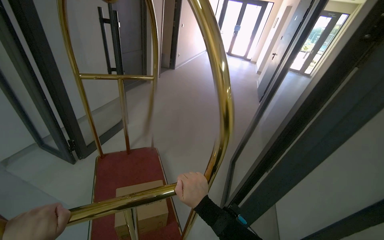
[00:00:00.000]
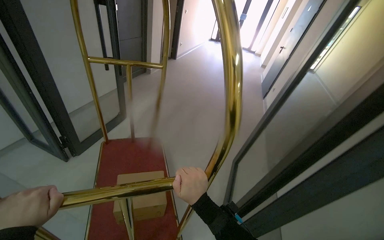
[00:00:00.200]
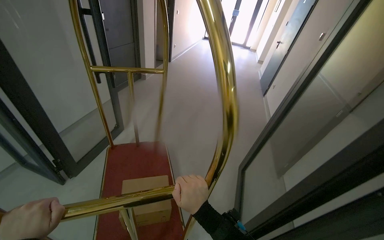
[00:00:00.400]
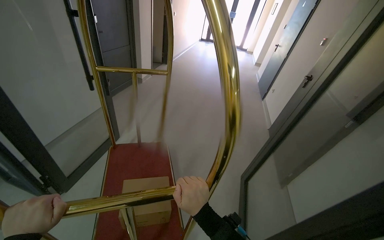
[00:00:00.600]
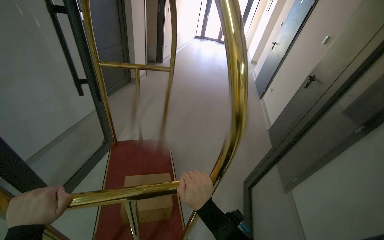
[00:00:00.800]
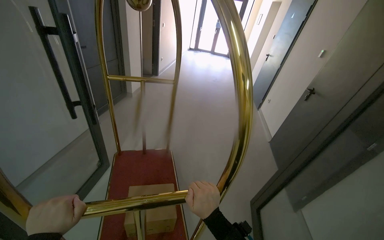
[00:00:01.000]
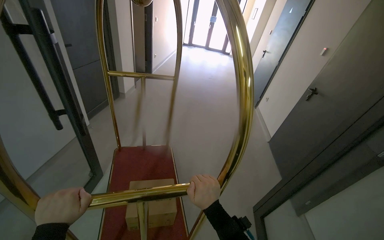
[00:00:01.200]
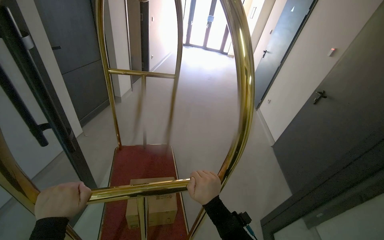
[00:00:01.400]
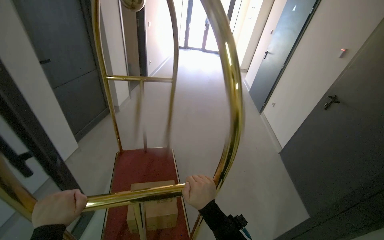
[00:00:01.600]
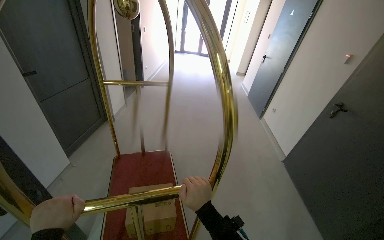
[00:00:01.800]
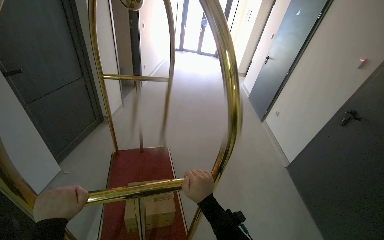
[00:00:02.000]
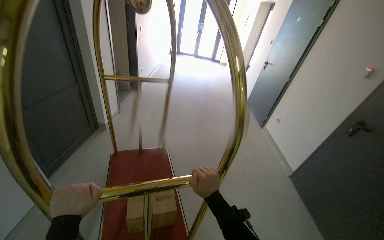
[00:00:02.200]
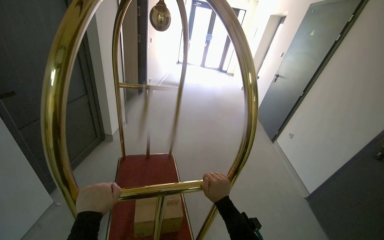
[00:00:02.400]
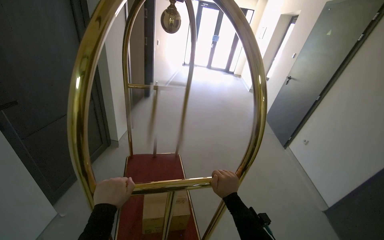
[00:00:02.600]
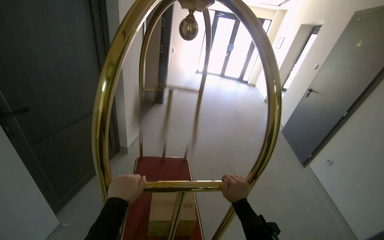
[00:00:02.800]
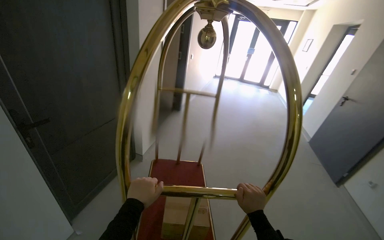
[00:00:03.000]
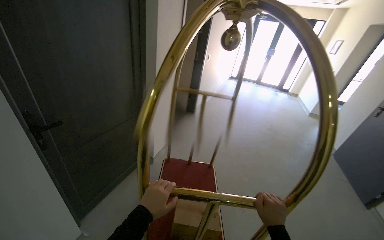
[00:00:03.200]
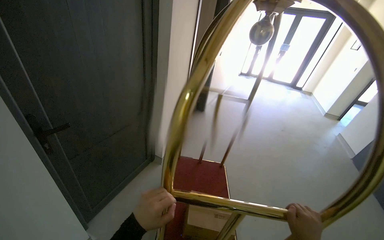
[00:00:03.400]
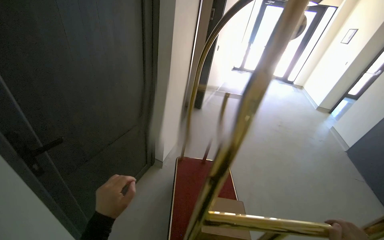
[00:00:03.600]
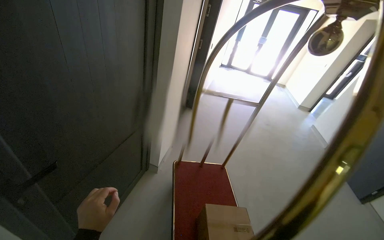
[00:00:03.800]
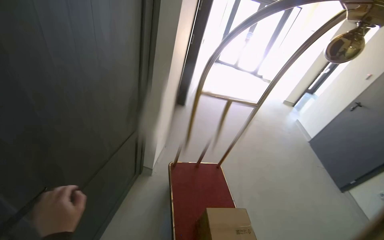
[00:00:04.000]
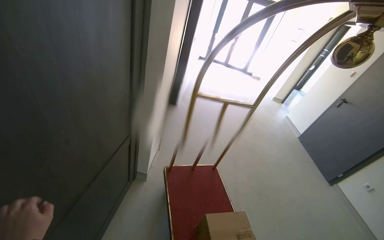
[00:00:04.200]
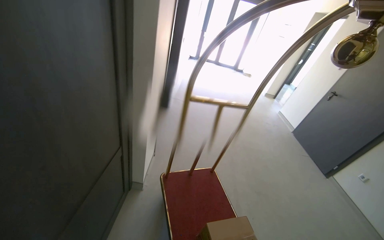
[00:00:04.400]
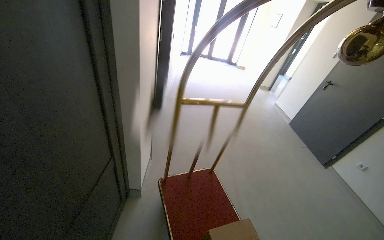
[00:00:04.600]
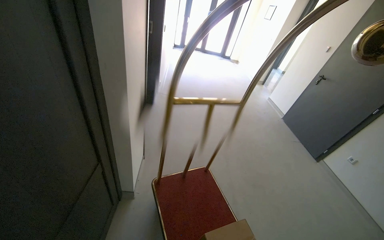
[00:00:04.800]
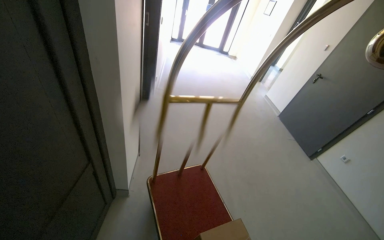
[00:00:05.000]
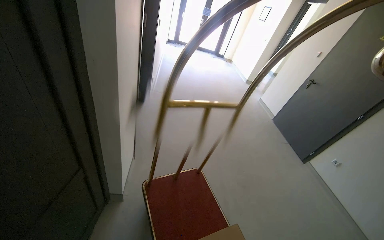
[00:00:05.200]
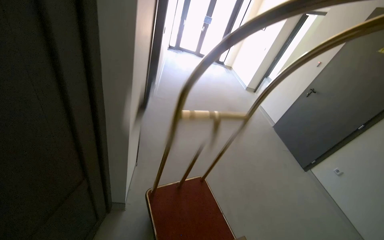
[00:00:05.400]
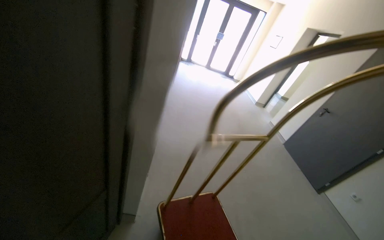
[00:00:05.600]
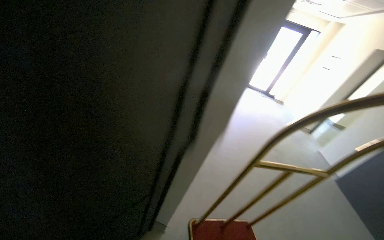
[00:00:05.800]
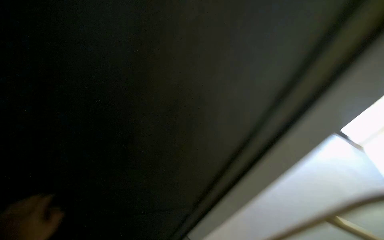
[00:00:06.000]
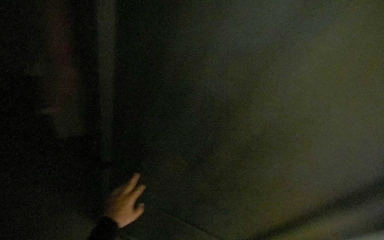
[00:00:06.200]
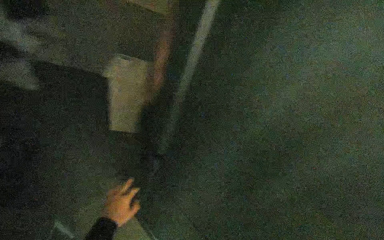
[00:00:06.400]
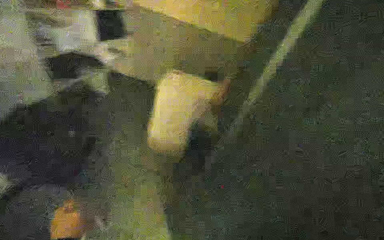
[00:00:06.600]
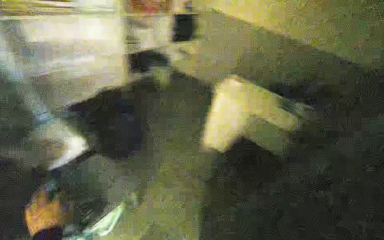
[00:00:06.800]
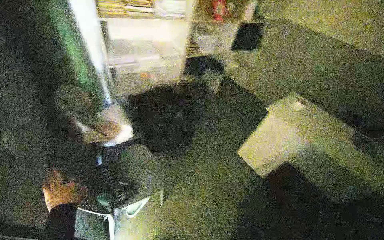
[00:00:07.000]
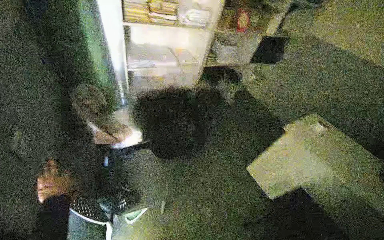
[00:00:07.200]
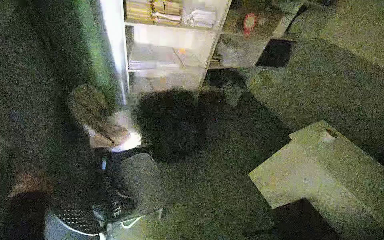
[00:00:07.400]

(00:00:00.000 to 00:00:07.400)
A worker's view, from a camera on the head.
Job: organizing items.
The whole recording: Pushing luggage cart with box. The worker pushes a luggage cart with a box on it along an outdoor path and into a building.
00:00:00.000 - 00:00:01.400: The head travels some 1 m.
00:00:01.400 - 00:00:03.000: The camera is carried approximately 90 cm.
00:00:03.000 - 00:00:04.400: The wearer moves roughly 60 cm.
00:00:04.400 - 00:00:06.000: The camera travels some 40 cm. The head turns to the left by approximately 20 degrees.
00:00:06.000 - 00:00:07.400: The head turns to the left by some 15 degrees.

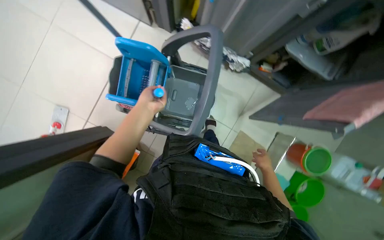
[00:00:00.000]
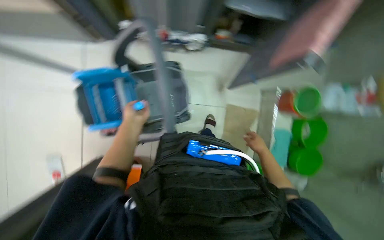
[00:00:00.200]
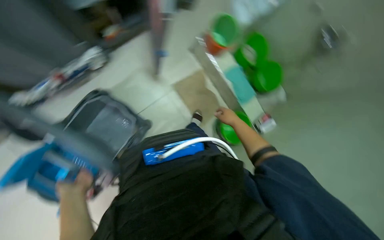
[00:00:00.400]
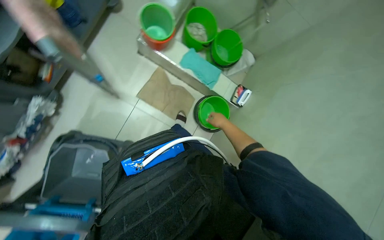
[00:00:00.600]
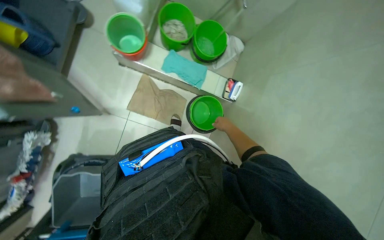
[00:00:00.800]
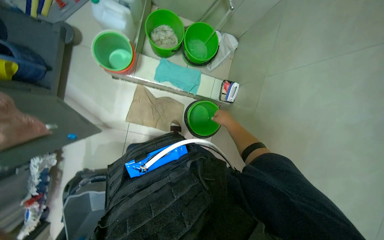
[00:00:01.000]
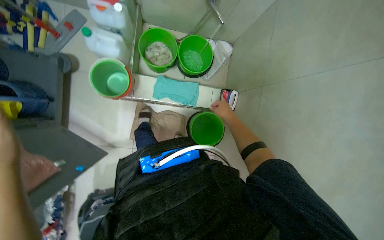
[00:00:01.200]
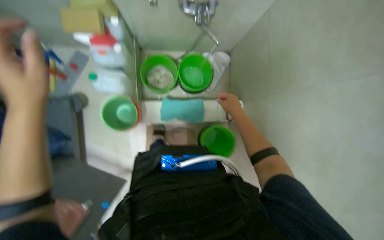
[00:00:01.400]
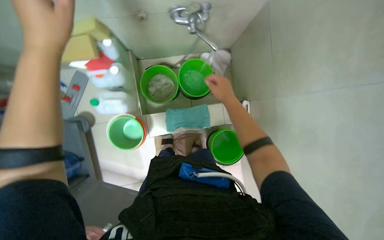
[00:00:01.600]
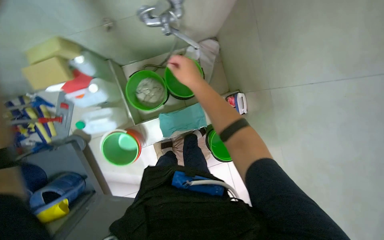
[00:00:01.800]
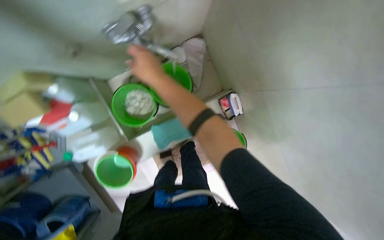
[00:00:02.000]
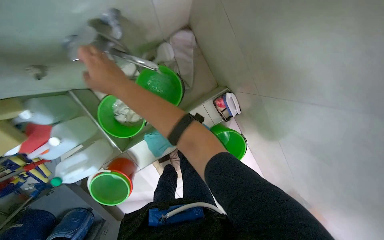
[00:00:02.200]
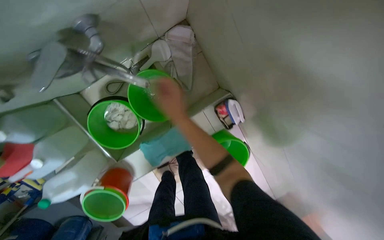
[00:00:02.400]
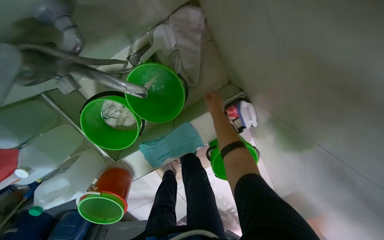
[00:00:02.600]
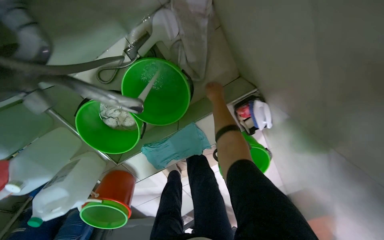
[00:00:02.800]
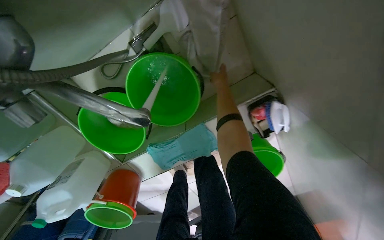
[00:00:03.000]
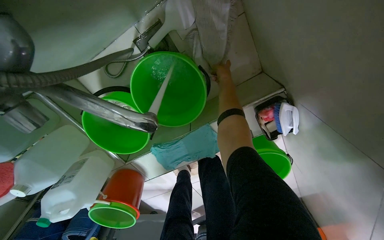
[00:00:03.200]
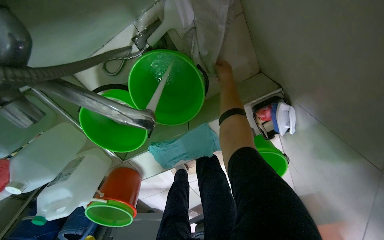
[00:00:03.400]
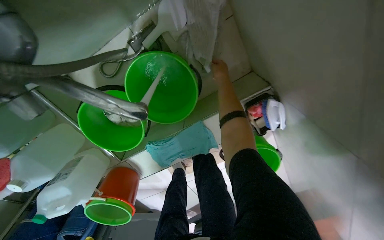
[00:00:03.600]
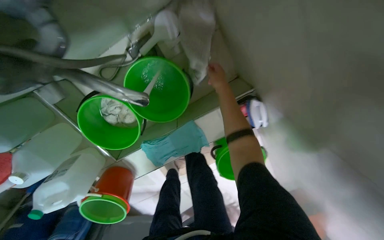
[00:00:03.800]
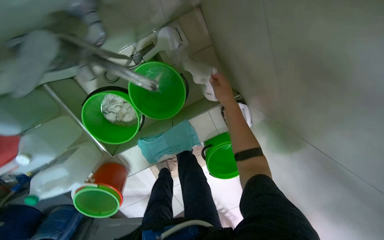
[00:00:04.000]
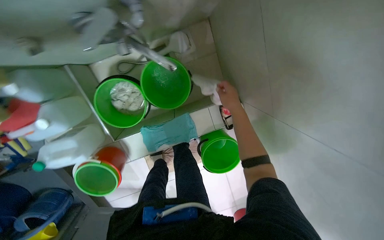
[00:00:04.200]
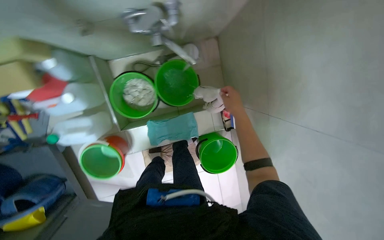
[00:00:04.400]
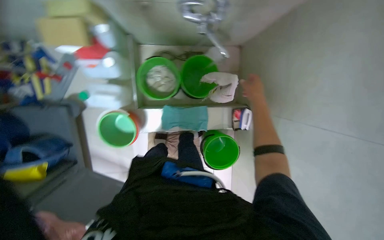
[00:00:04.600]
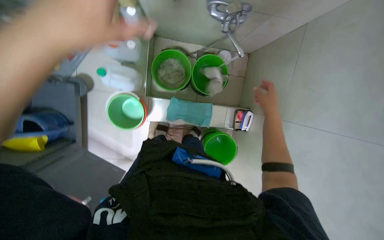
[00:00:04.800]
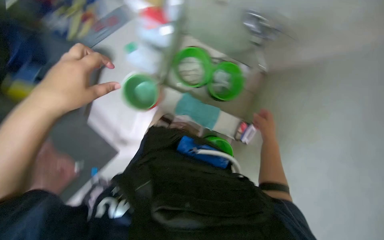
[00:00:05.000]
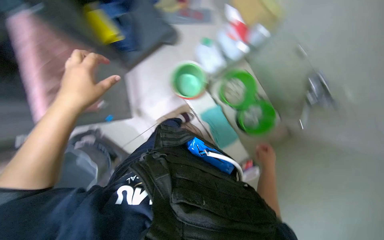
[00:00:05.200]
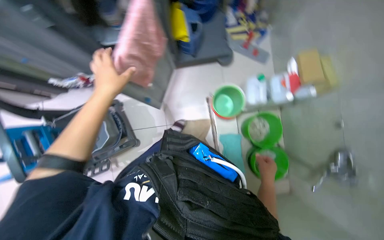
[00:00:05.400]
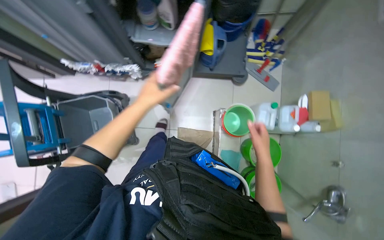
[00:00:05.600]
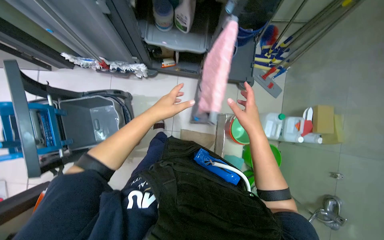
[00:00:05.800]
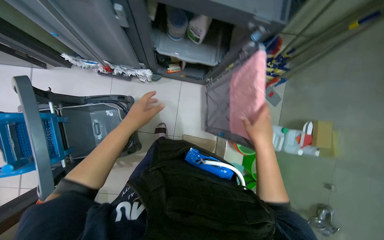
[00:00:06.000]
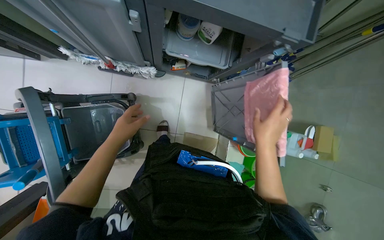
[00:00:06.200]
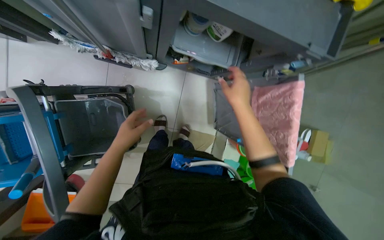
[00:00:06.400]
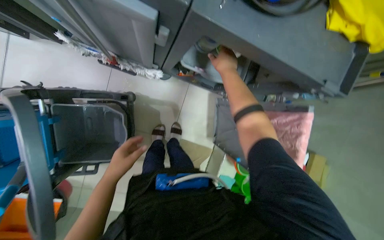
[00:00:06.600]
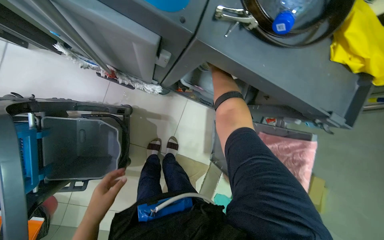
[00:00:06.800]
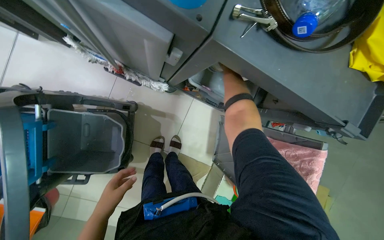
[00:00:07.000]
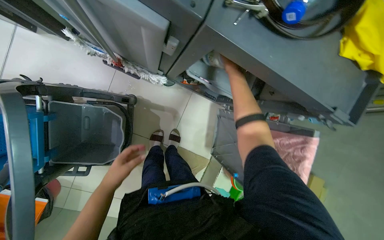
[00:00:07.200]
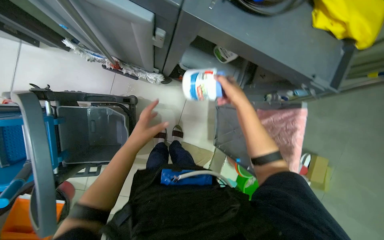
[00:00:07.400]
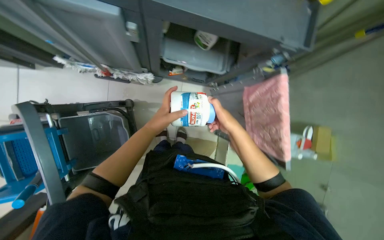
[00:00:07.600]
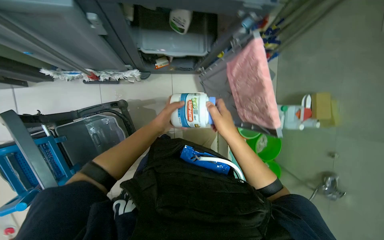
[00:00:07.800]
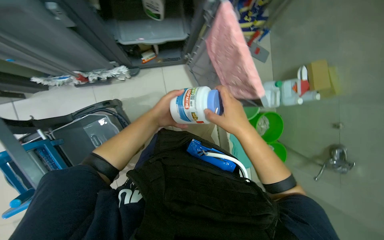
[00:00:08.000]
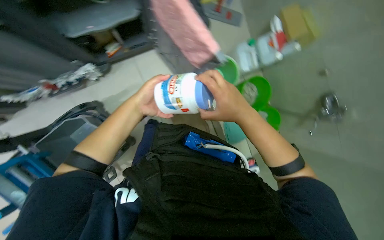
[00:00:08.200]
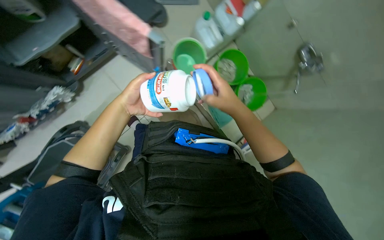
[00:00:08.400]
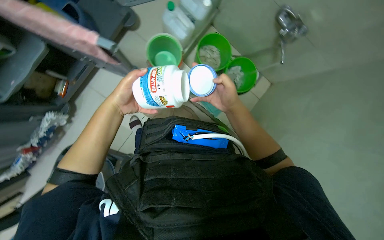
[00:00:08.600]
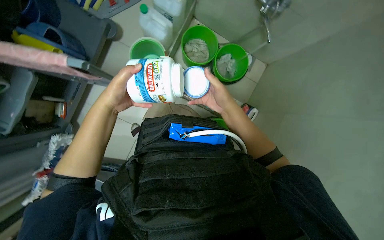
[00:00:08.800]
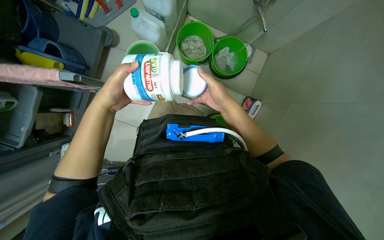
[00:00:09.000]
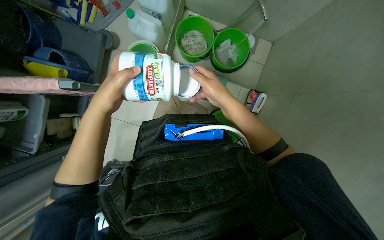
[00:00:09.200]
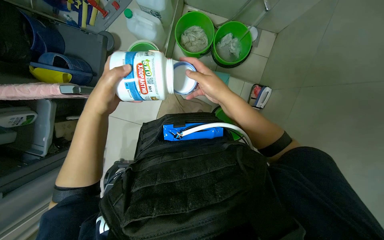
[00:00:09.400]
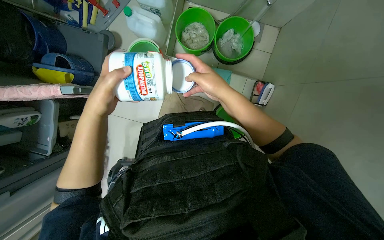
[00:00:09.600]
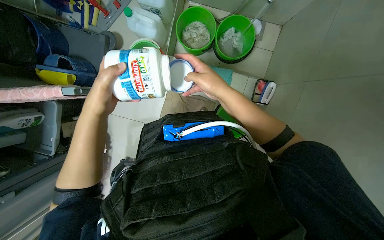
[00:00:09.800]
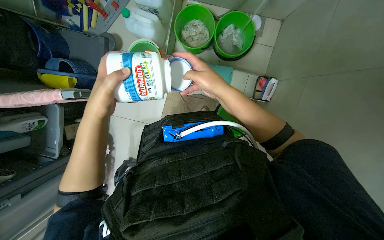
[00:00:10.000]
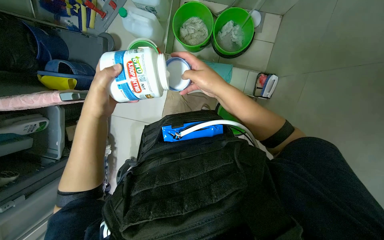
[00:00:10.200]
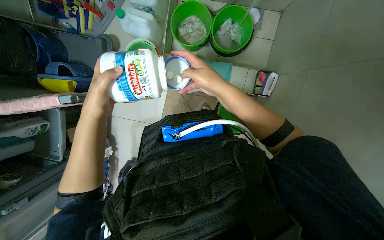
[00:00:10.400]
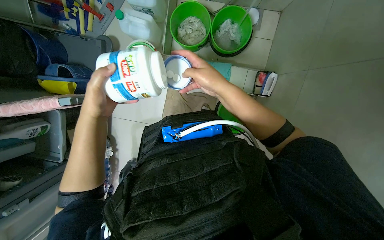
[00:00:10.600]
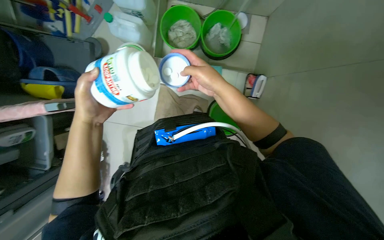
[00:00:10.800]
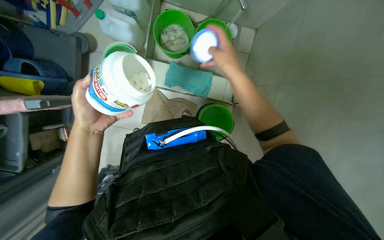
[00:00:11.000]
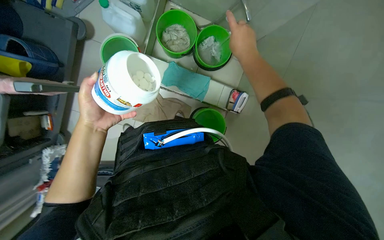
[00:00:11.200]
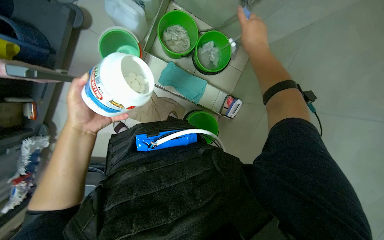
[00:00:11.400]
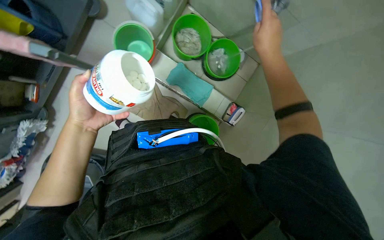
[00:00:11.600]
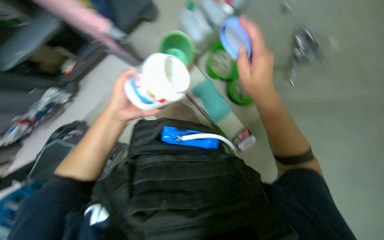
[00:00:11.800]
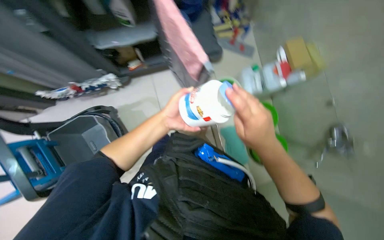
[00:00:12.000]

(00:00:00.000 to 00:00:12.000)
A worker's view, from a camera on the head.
Job: preparing cleaning supplies.
The whole recording: Preparing cleaning solution in buckets. The worker fills buckets with water and adds cleaning agents from bottles.
00:00:00.000 - 00:00:01.600: The head travels some 80 cm. Everything in view rotates approximately 130 degrees counterclockwise.
00:00:01.600 - 00:00:03.000: The wearer moves roughly 80 cm. The view tilts some 30 degrees downward.
00:00:03.000 - 00:00:04.400: The head travels about 50 cm. The camera pitches upward, by approximately 20 degrees.
00:00:07.600 - 00:00:09.000: The head travels about 40 cm. The view tilts roughly 20 degrees downward. The scene rotates counterclockwise by roughly 75 degrees.
00:00:10.400 - 00:00:12.000: The camera pitches upward, by approximately 25 degrees. The scene turns roughly 60 degrees clockwise in the picture.
